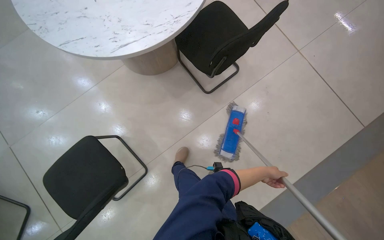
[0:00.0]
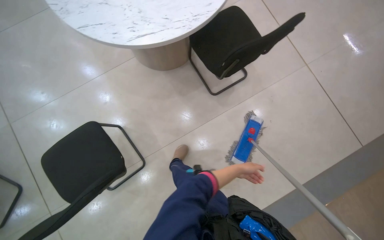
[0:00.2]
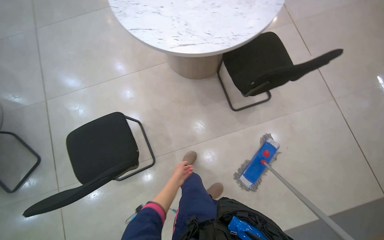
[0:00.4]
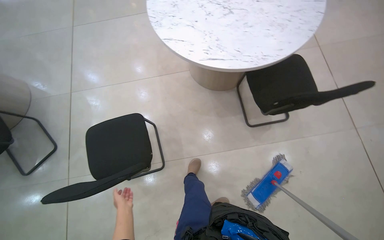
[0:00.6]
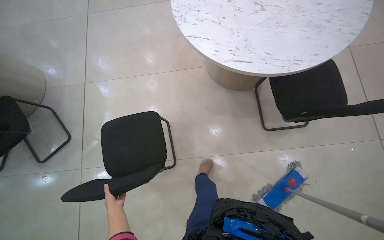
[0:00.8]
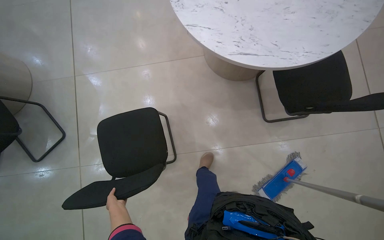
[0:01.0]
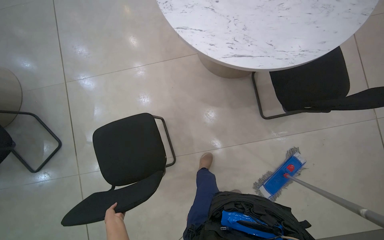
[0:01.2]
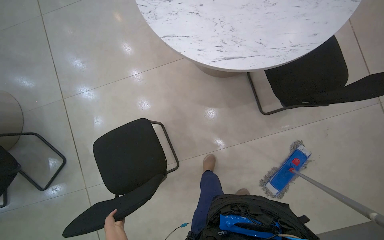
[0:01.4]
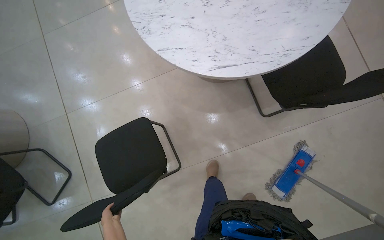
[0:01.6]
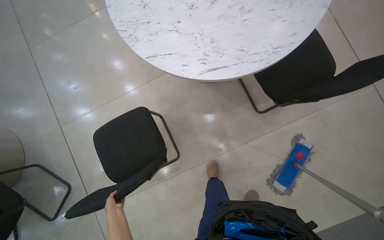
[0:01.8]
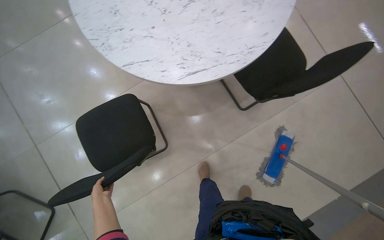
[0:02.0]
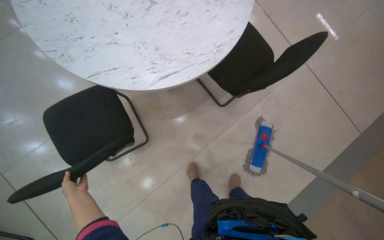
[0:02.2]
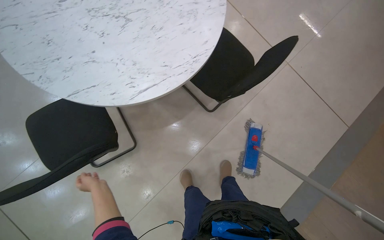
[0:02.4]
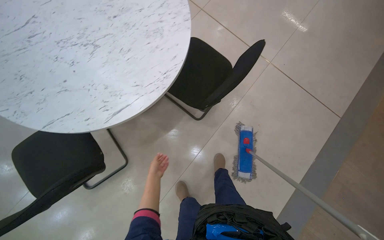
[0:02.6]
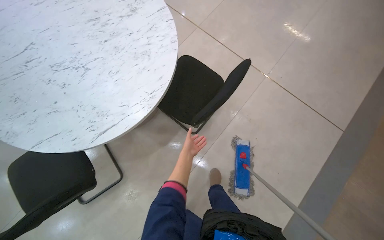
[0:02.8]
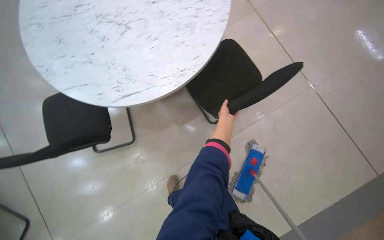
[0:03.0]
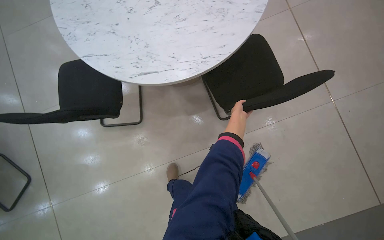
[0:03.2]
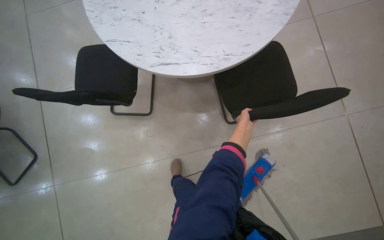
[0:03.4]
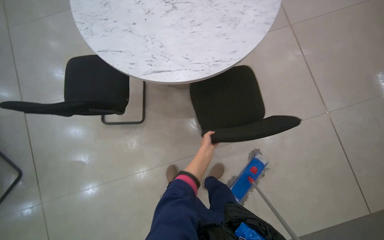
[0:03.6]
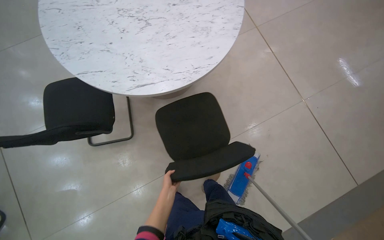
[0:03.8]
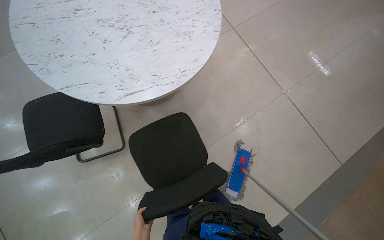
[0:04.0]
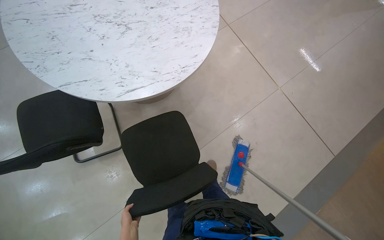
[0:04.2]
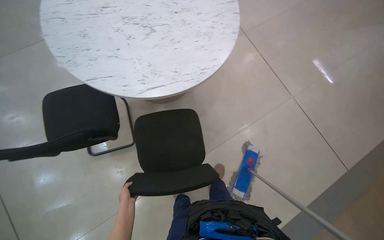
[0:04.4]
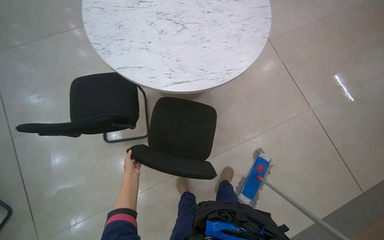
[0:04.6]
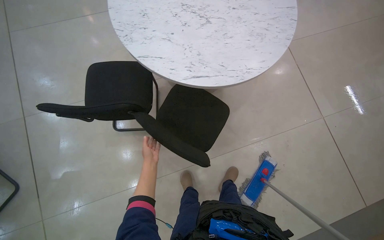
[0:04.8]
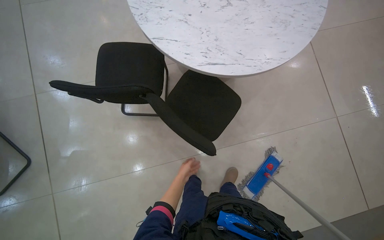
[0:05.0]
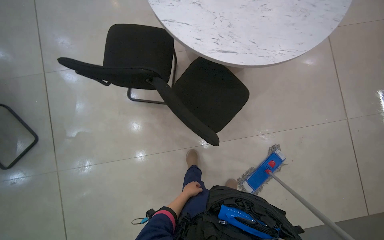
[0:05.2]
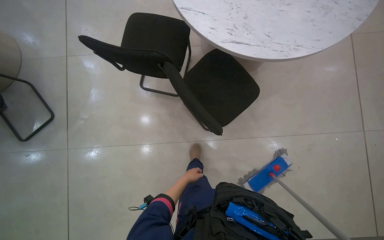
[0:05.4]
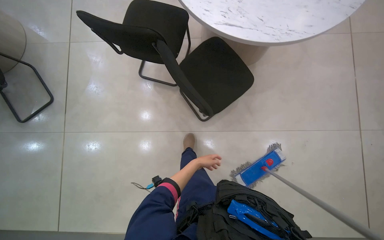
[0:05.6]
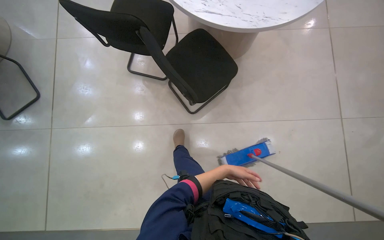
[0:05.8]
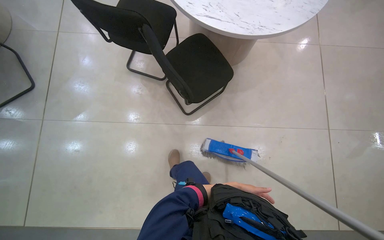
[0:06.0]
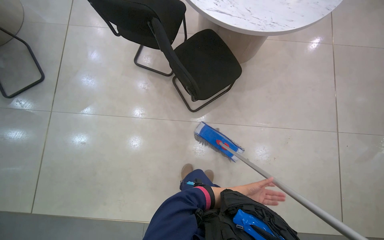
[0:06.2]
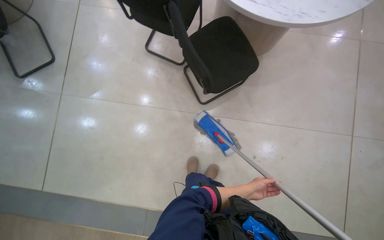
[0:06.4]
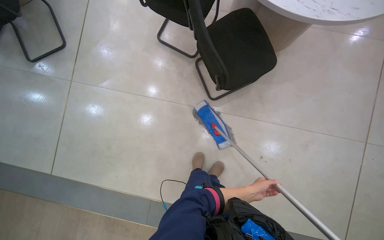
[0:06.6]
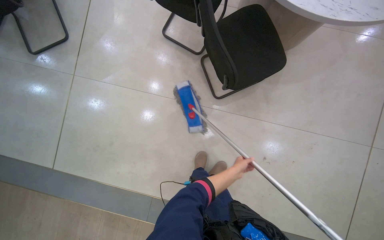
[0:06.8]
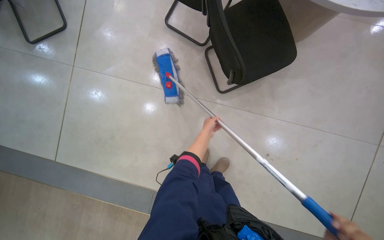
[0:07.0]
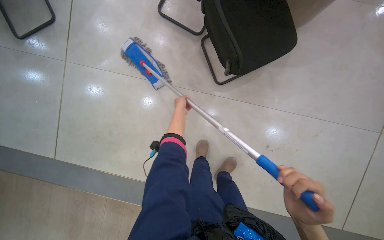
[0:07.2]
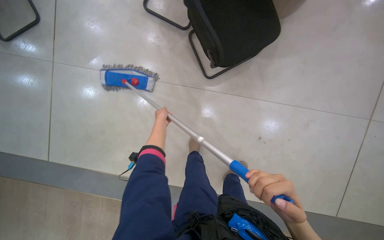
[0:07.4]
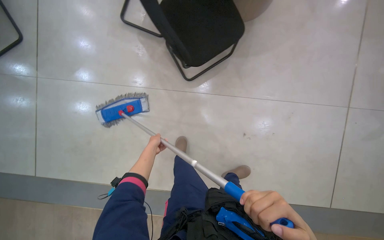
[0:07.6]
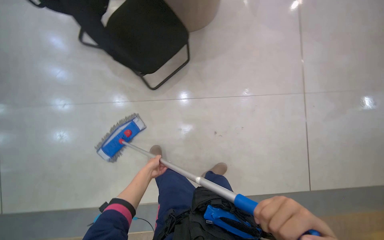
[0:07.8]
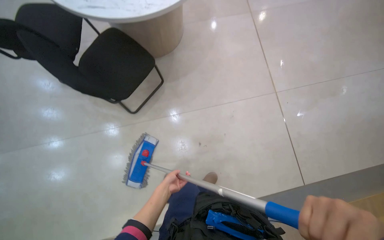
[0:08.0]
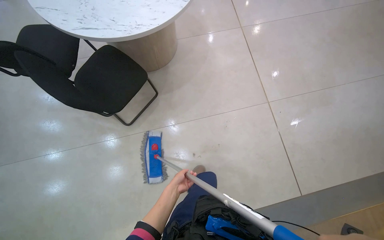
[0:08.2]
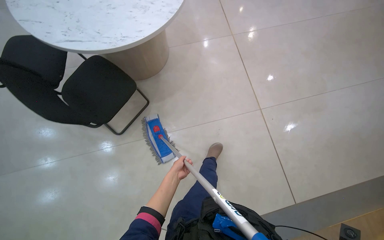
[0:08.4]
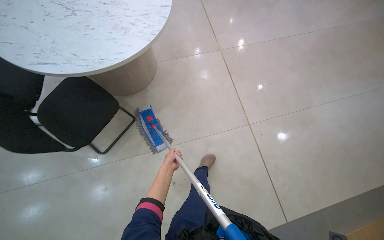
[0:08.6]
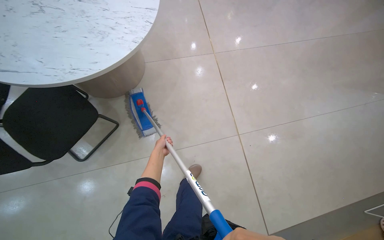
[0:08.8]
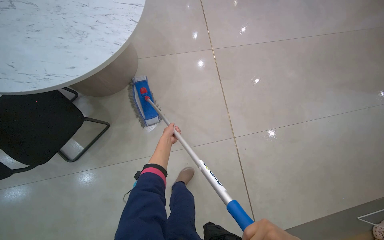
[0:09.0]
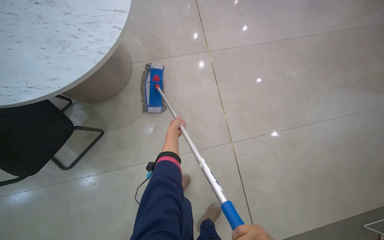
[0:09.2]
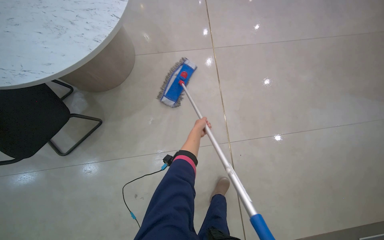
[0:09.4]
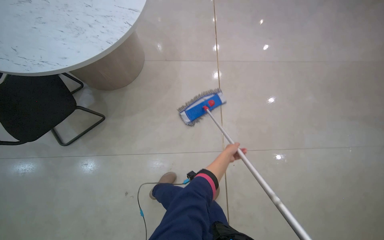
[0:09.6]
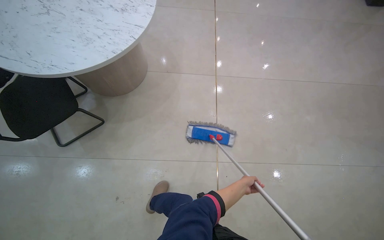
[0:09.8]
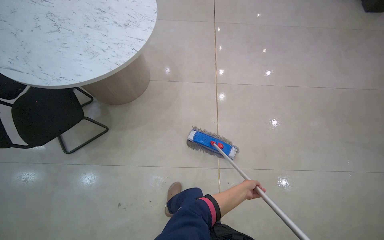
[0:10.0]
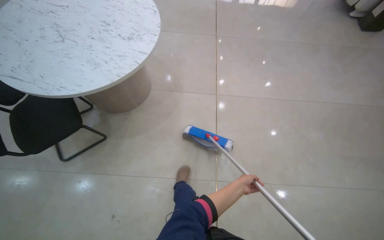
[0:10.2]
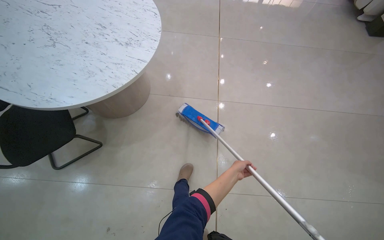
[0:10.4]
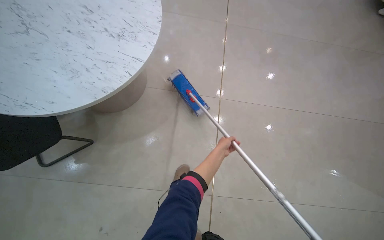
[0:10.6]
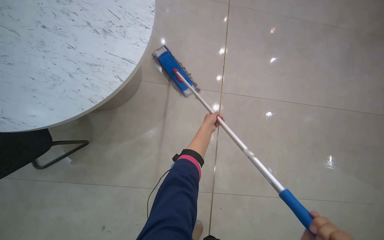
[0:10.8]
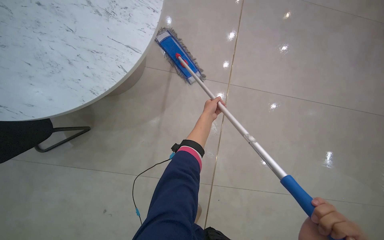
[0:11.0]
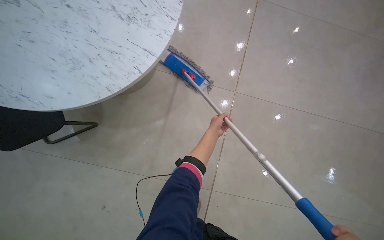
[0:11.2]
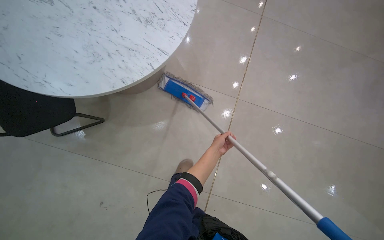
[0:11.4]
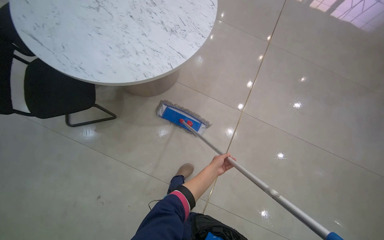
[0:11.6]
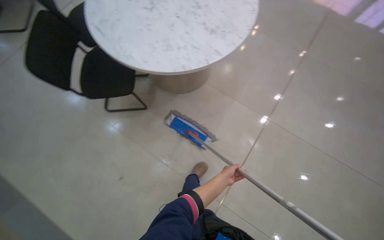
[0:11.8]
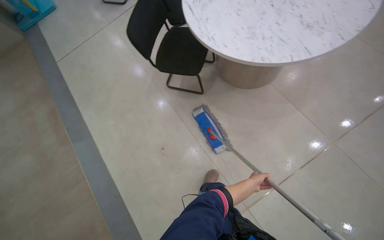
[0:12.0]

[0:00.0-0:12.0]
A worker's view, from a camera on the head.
Job: mopping floor.
The whole recording: Mopping tiled floor. The worker mops the tiled floor, moving chairs to clean underneath them.
0:01.6 to 0:03.0: The camera travels approximately 40 cm.
0:04.4 to 0:06.0: The scene turns roughly 35 degrees clockwise in the picture.
0:06.0 to 0:07.6: The wearer looks some 10 degrees further downward. The left hand moves to the left, approximately 30 cm.
0:07.6 to 0:09.0: The wearer moves some 60 cm.
0:09.0 to 0:10.4: The view tilts about 10 degrees upward. The left hand goes some 50 cm to the right.
0:10.4 to 0:12.0: The head turns to the left by about 50 degrees.

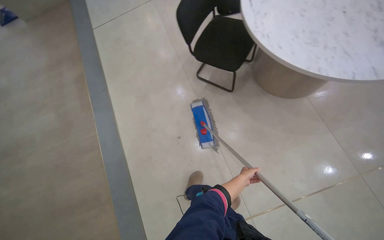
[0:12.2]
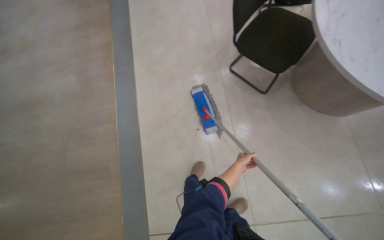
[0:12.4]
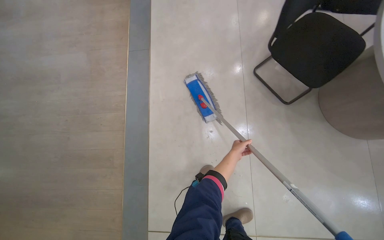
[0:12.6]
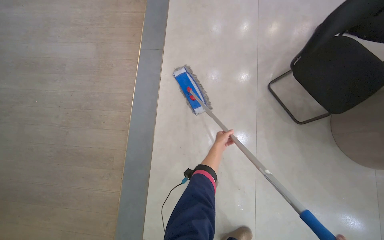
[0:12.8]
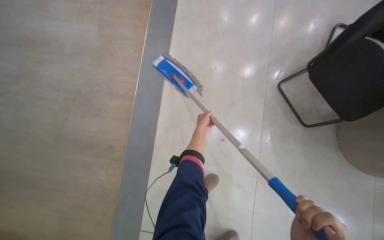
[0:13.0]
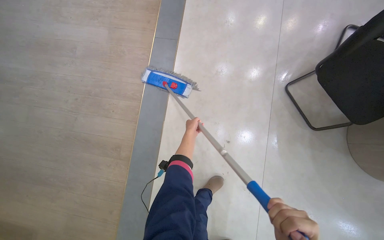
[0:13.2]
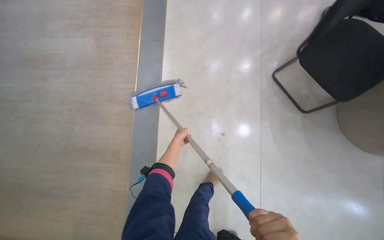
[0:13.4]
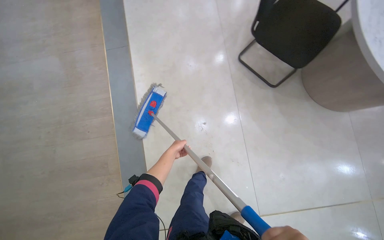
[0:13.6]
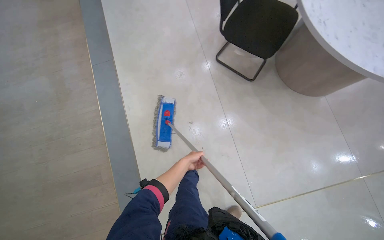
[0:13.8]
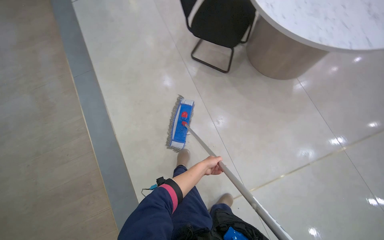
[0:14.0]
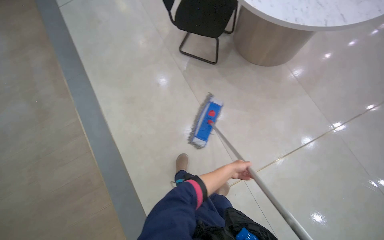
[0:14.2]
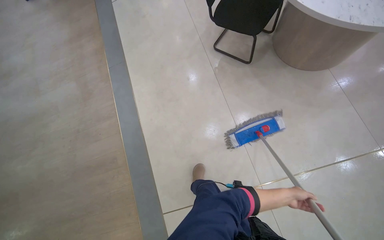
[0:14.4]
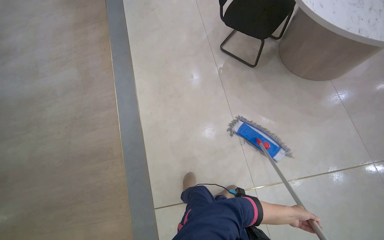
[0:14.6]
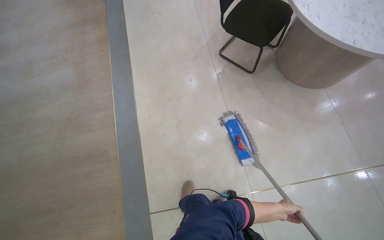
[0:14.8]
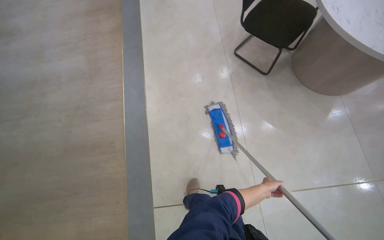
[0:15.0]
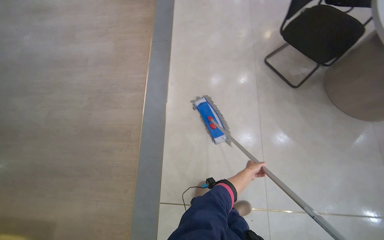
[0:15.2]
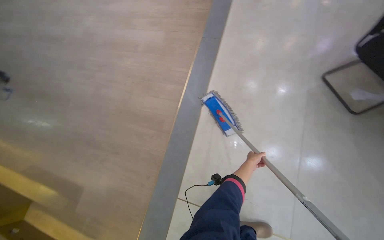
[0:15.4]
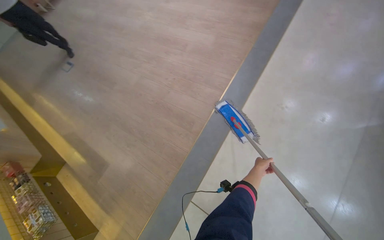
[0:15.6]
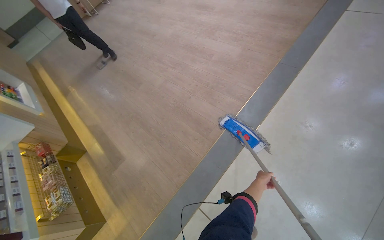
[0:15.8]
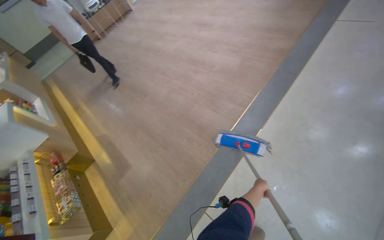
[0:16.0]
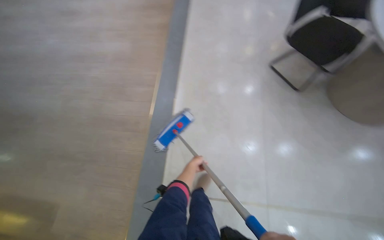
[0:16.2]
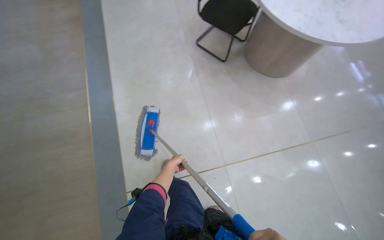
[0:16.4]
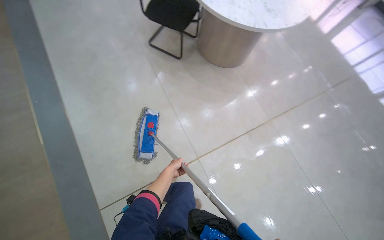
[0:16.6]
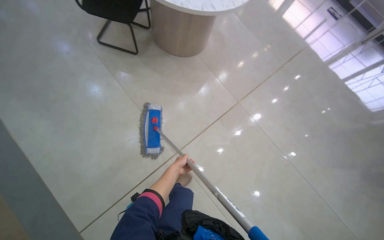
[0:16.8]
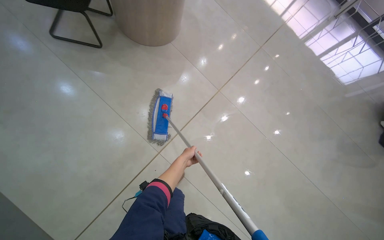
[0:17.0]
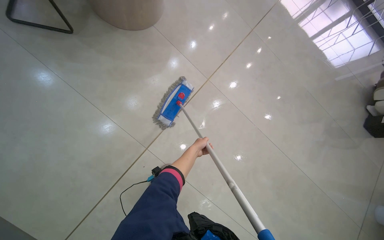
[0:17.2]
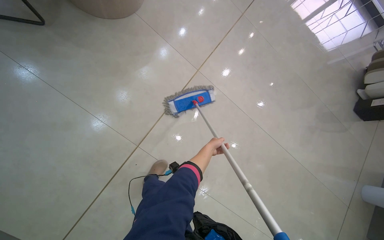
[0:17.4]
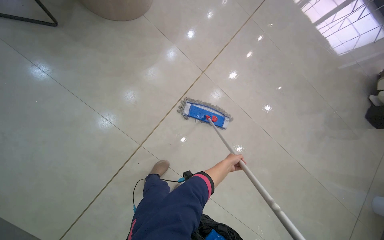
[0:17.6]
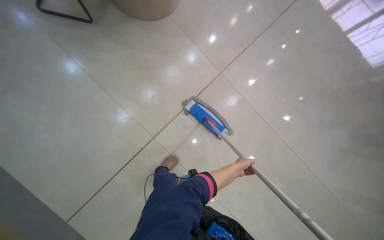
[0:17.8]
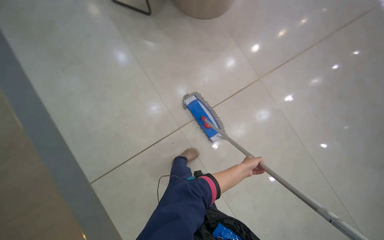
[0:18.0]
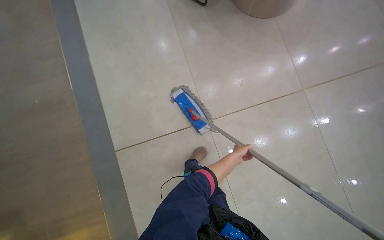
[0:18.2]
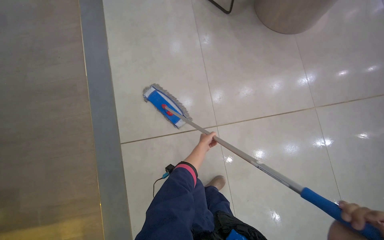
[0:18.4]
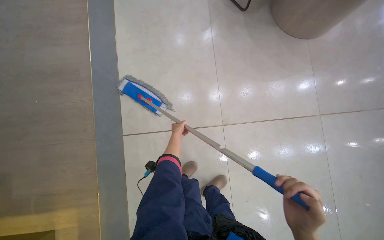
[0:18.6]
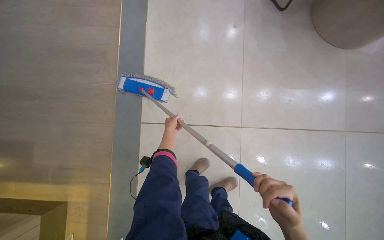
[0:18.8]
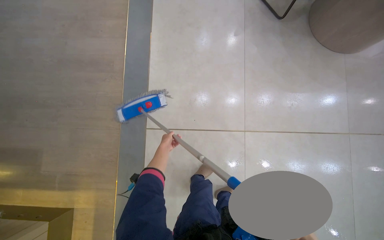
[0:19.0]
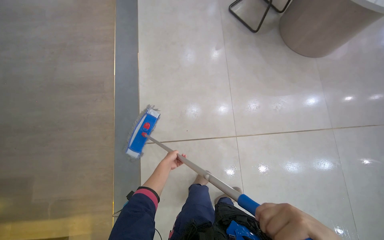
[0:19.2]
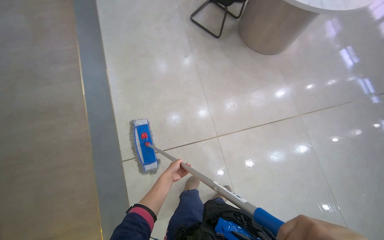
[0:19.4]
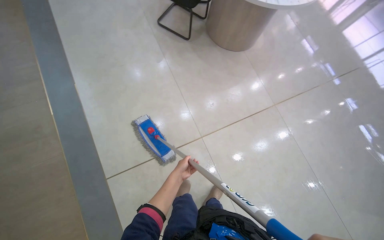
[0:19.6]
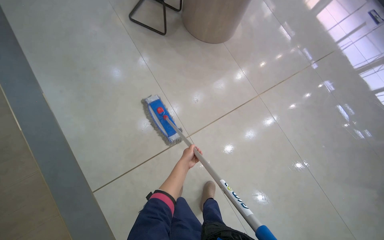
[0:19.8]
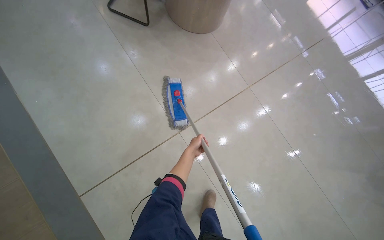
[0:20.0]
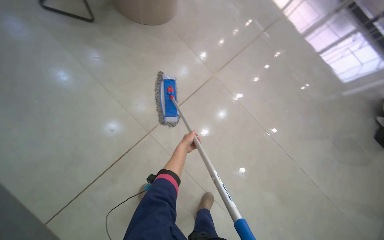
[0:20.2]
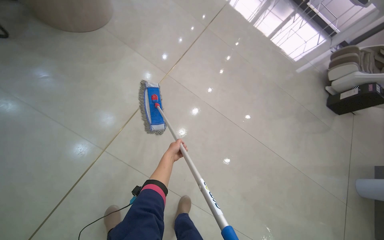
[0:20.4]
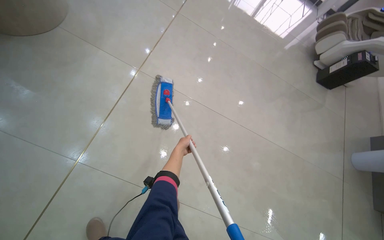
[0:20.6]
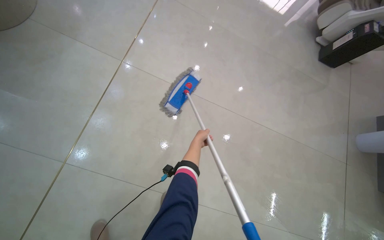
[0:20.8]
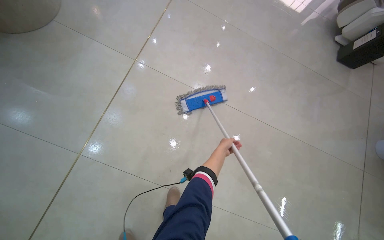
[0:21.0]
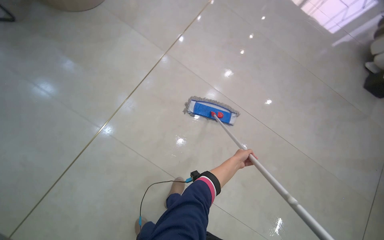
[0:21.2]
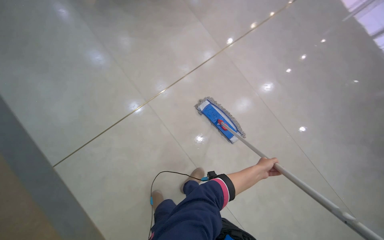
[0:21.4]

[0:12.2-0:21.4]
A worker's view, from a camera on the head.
Job: mopping floor.
The whole recording: Mopping tiled floor. The worker mops the tiled floor, moving chairs to clean underneath them.
0:13.8 to 0:15.2: The left hand heads to the right, covering roughly 15 cm.
0:15.2 to 0:16.8: The head rotates approximately 30 degrees to the right.
0:16.8 to 0:18.4: The wearer looks some 25 degrees further to the left.
0:19.8 to 0:21.4: The camera travels approximately 60 cm.
